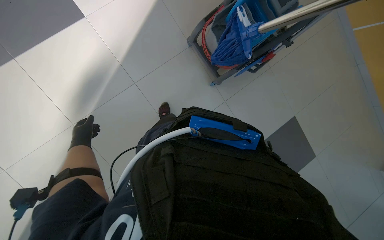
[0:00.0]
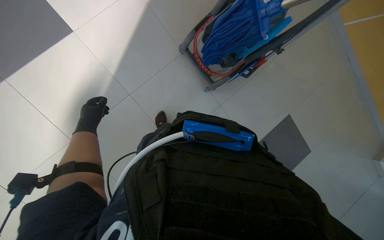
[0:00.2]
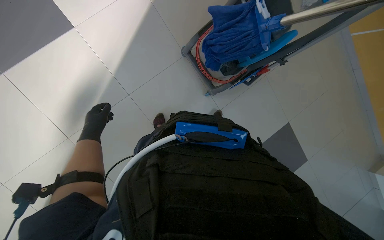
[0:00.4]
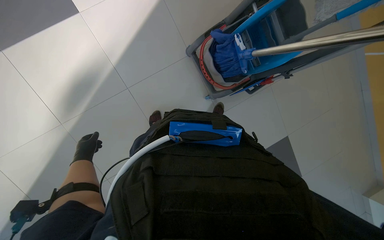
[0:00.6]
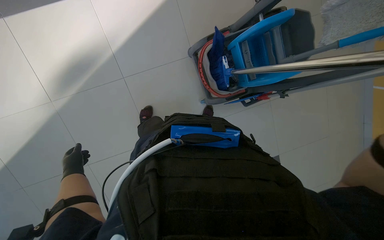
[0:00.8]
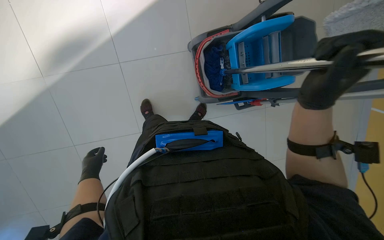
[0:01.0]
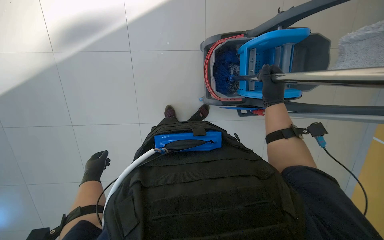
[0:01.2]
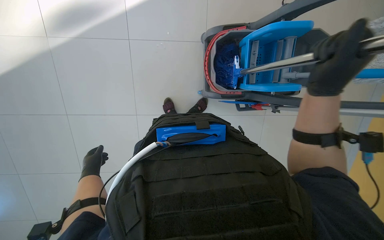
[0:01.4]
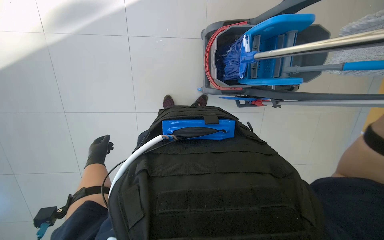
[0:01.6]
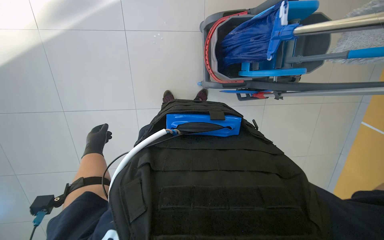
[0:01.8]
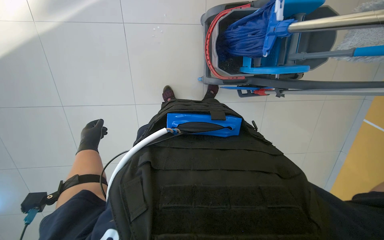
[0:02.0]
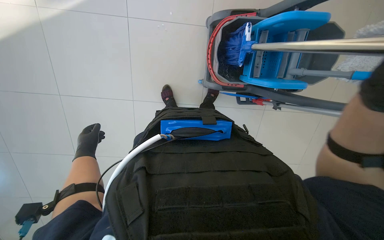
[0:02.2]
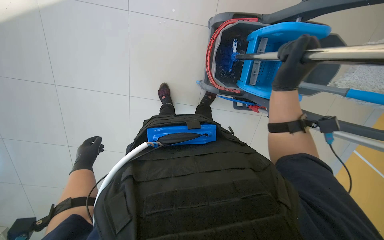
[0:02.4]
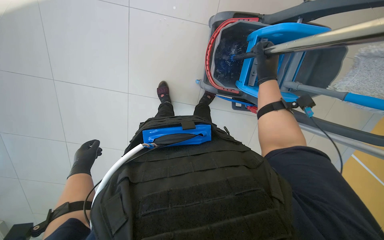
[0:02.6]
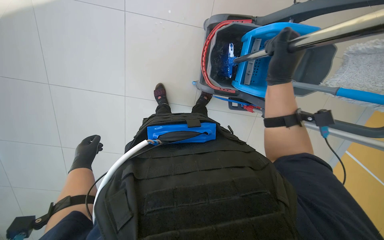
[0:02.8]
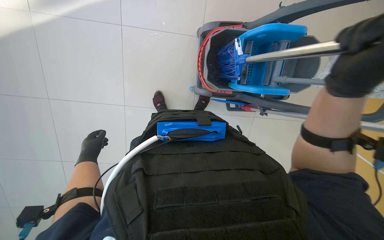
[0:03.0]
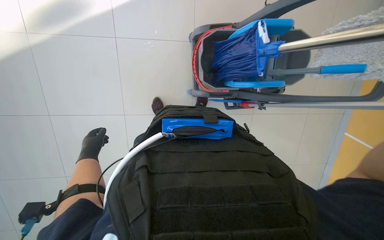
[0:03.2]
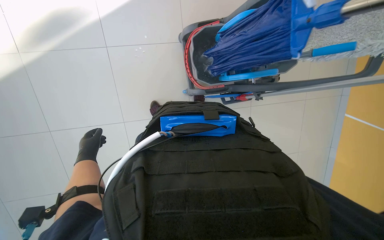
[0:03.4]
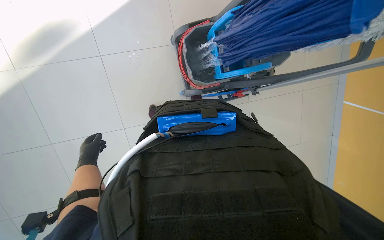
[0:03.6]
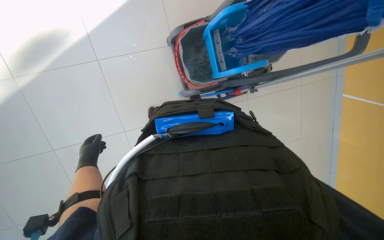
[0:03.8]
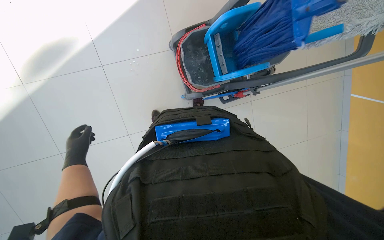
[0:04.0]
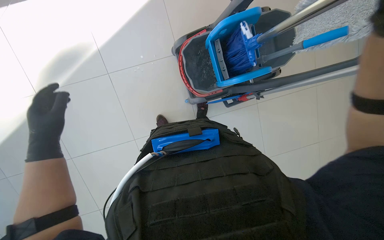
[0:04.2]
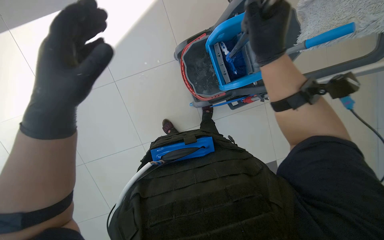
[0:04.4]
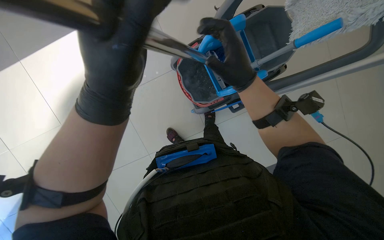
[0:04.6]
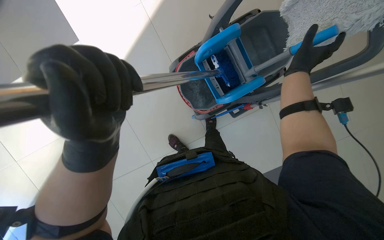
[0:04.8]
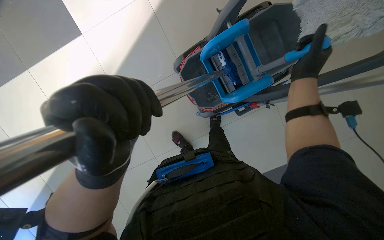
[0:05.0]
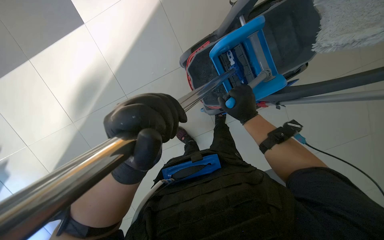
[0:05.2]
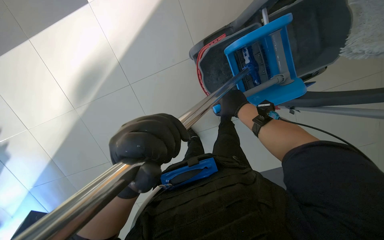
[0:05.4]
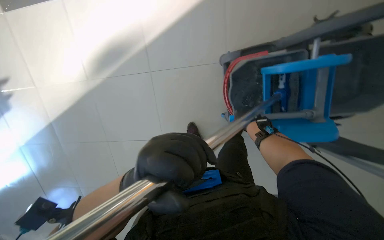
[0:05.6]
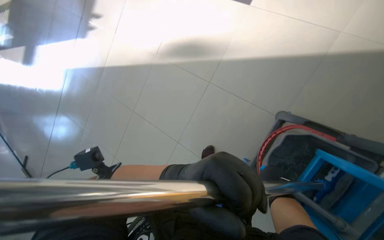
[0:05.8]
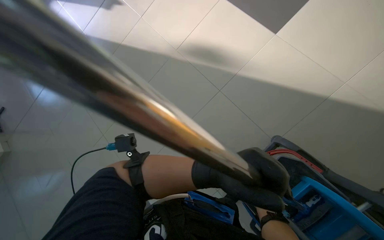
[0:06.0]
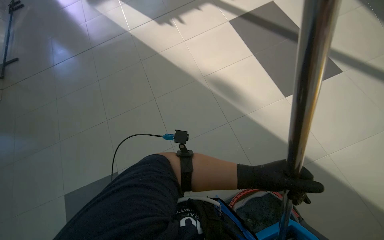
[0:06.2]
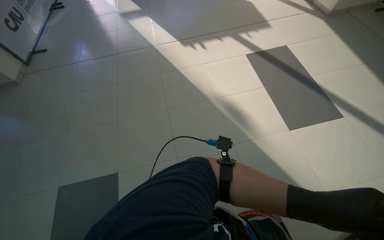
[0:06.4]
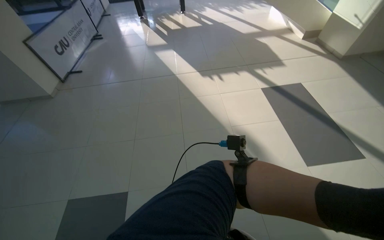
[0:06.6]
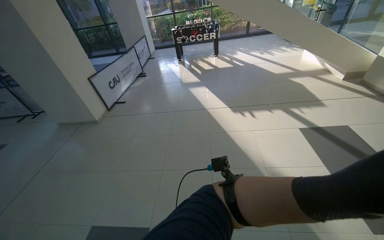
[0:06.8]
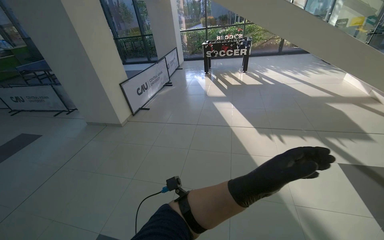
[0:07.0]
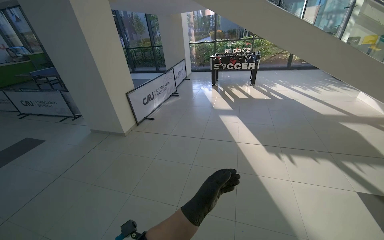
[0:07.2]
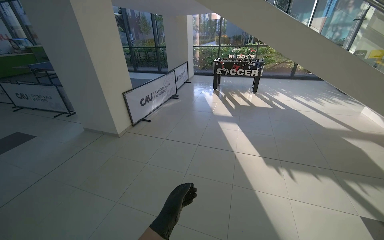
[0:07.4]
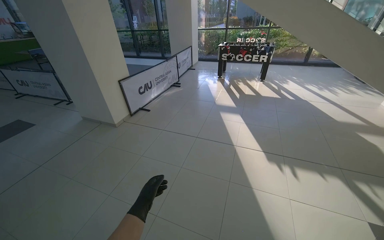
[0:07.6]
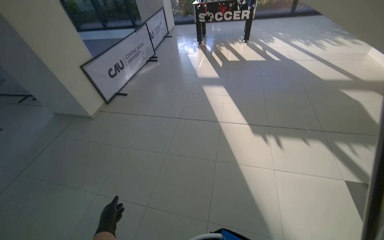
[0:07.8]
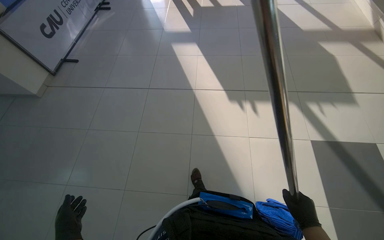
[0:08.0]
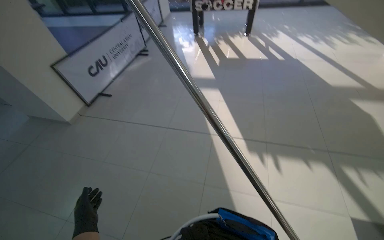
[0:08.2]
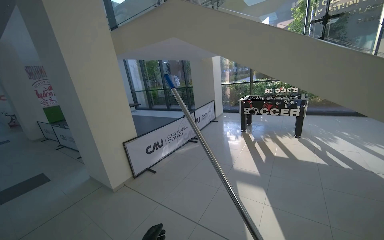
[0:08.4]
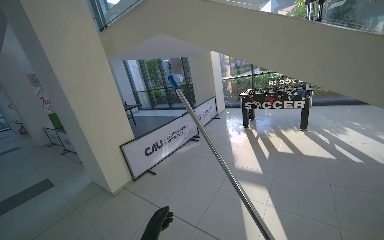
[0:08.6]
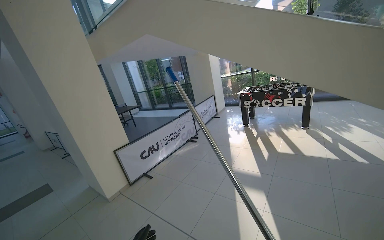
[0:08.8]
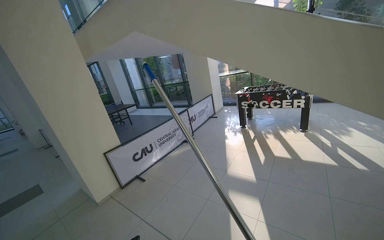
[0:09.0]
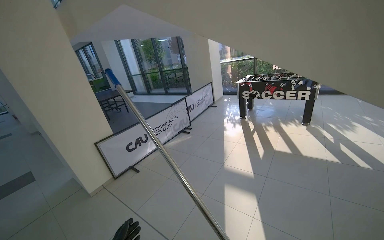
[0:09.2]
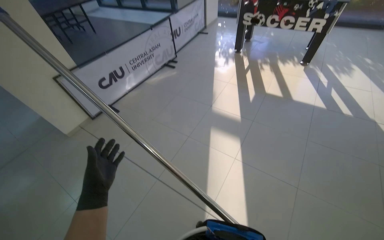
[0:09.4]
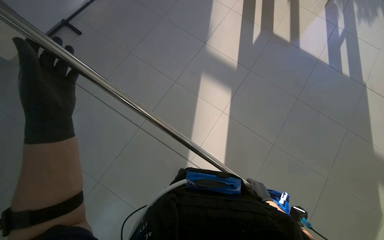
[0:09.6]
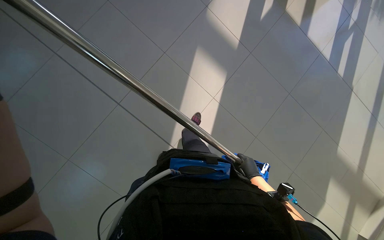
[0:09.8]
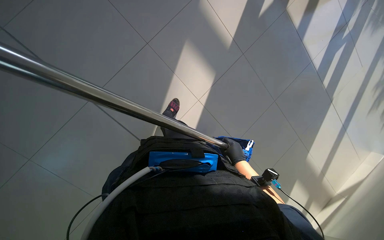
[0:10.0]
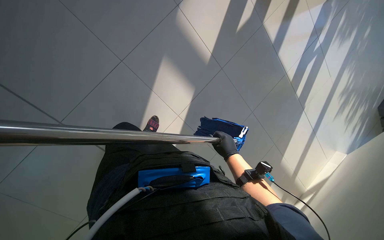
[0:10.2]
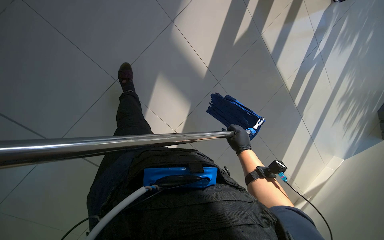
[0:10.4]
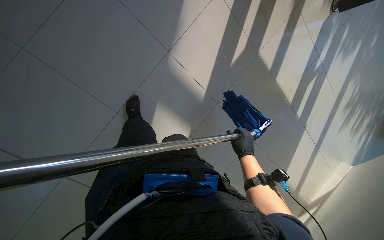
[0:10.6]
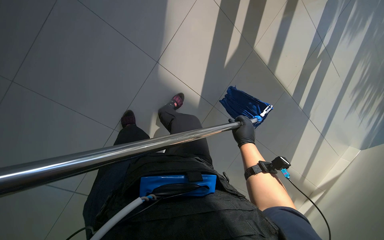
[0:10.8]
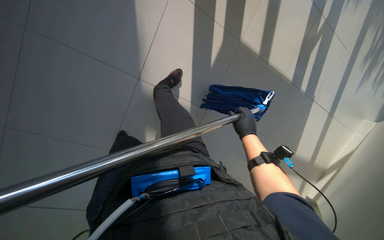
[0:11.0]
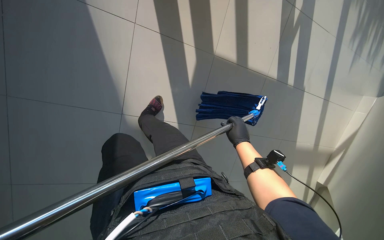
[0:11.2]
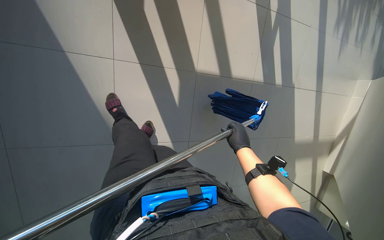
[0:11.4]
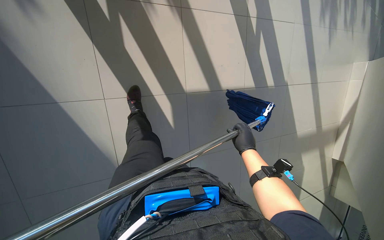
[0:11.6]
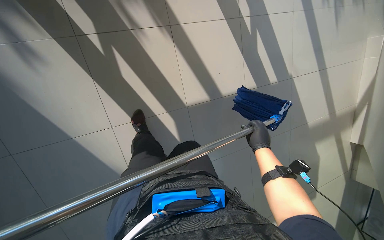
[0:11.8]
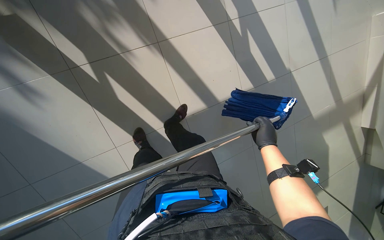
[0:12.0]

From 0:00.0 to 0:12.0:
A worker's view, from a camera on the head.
Job: mopping floor.
The whole recording: Mopping floor. The worker mops the floor with a blue mop, periodically wringing it out.
From 0:00.0 to 0:01.6: The scene turns roughly 35 degrees clockwise in the picture. The left hand moves down the picture, some 20 cm.
From 0:03.0 to 0:04.4: The left hand shifts approximately 50 cm nearer to the camera, up the picture and to the right.
From 0:04.4 to 0:06.0: The head turns to the left by about 75 degrees.
From 0:06.0 to 0:07.6: The camera travels some 80 cm. The head turns to the left by roughly 55 degrees. The wearer looks some 40 degrees further upward.
From 0:07.6 to 0:09.0: The camera travels roughly 1 m. The camera pitches upward, by about 15 degrees.
From 0:09.0 to 0:10.4: The camera is carried roughly 1 m. The view pans to the right by approximately 20 degrees. The view tilts about 55 degrees downward.
From 0:10.4 to 0:12.0: The camera is carried approximately 1 m. The view swings about 20 degrees to the left. The wearer looks some 15 degrees further downward. The scene rotates counterclockwise by about 50 degrees.

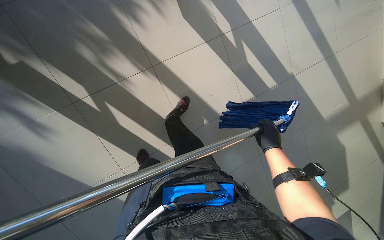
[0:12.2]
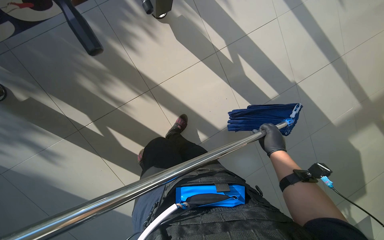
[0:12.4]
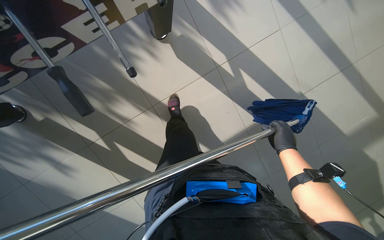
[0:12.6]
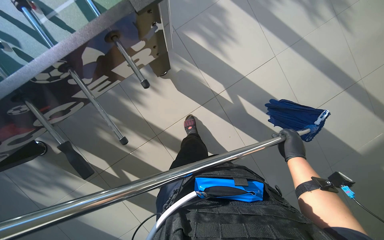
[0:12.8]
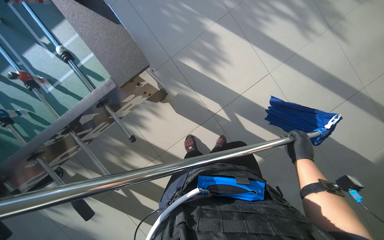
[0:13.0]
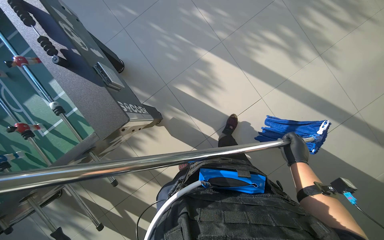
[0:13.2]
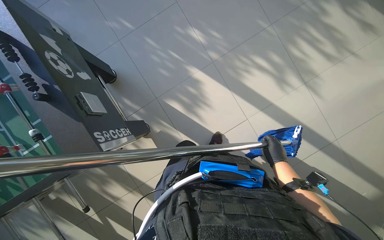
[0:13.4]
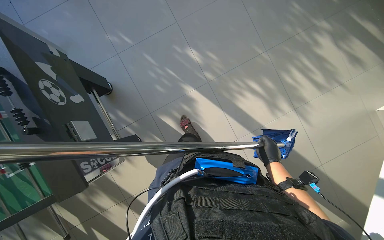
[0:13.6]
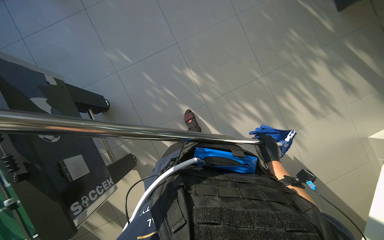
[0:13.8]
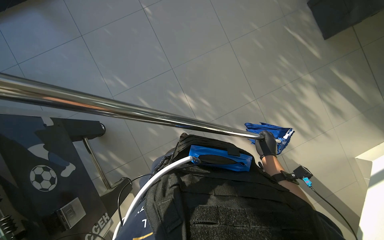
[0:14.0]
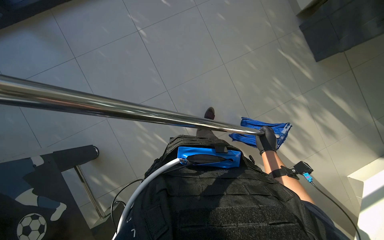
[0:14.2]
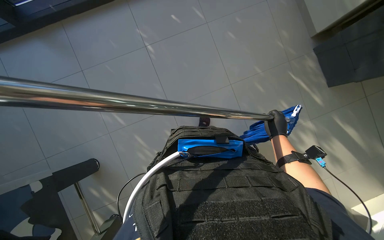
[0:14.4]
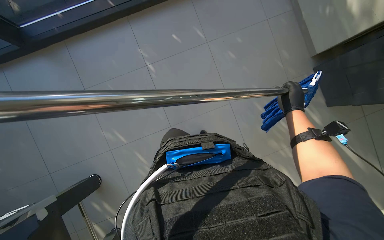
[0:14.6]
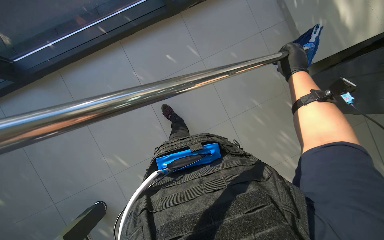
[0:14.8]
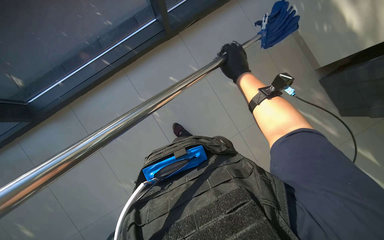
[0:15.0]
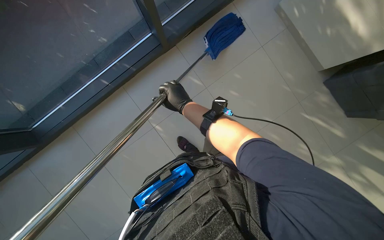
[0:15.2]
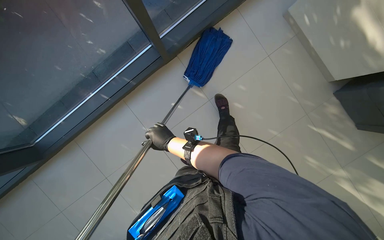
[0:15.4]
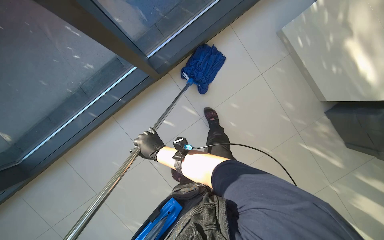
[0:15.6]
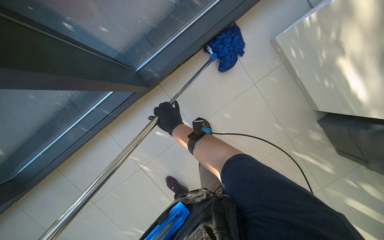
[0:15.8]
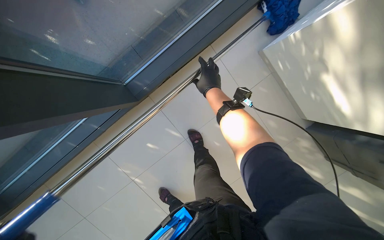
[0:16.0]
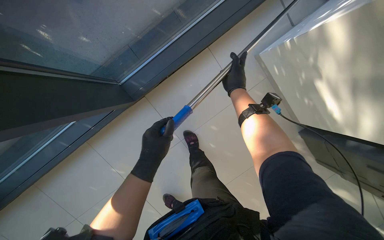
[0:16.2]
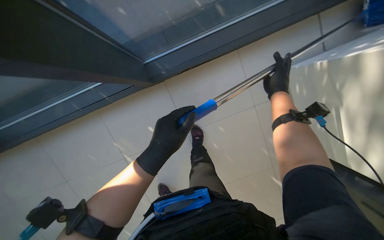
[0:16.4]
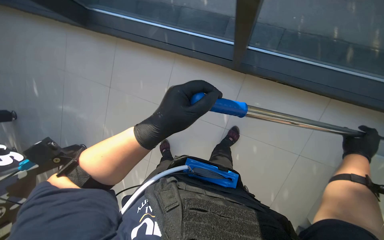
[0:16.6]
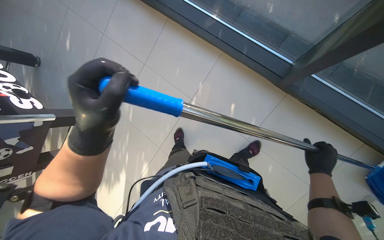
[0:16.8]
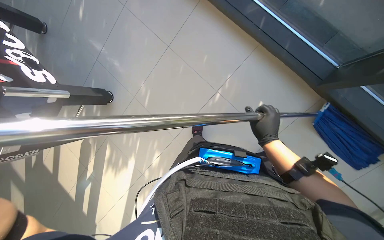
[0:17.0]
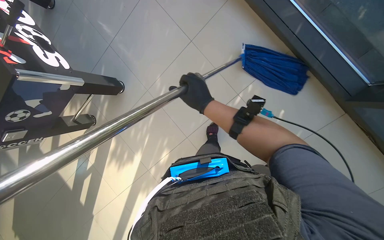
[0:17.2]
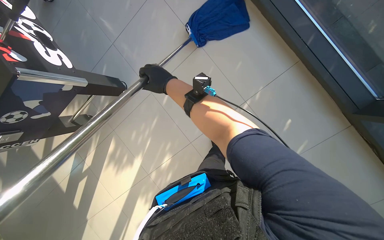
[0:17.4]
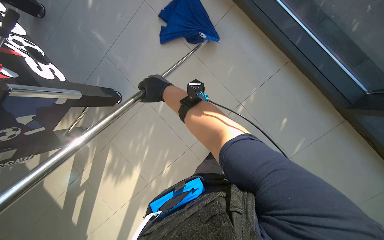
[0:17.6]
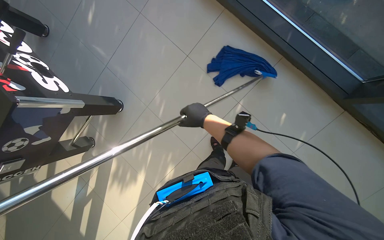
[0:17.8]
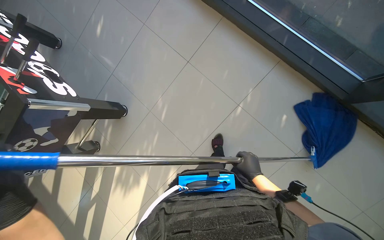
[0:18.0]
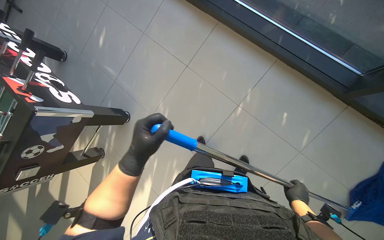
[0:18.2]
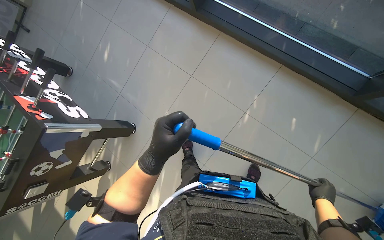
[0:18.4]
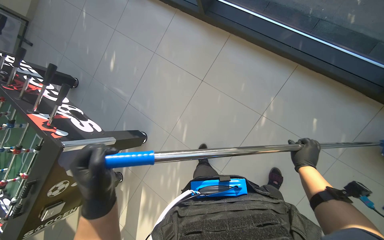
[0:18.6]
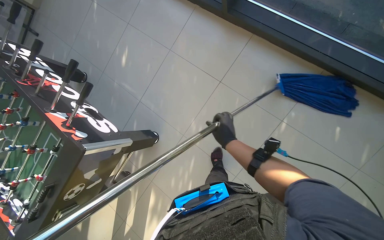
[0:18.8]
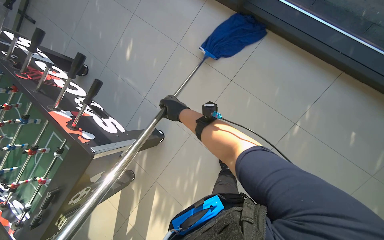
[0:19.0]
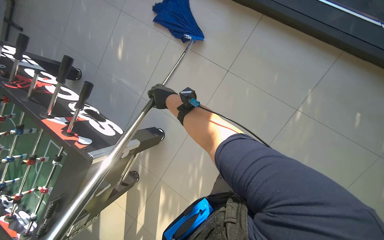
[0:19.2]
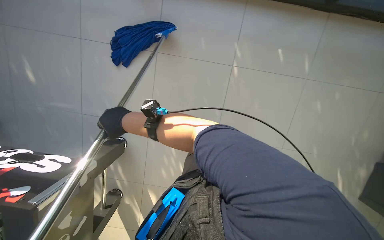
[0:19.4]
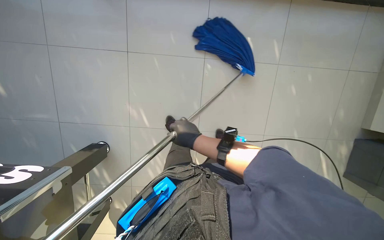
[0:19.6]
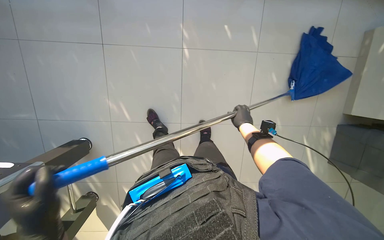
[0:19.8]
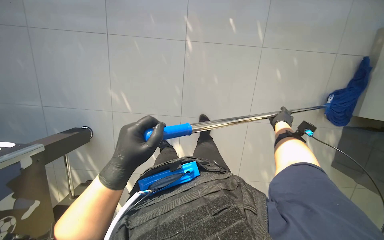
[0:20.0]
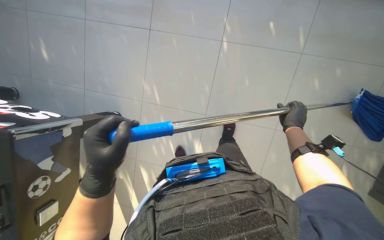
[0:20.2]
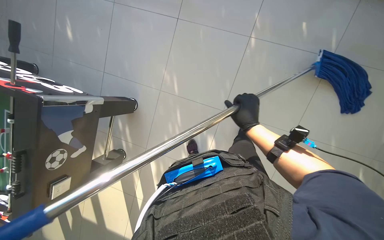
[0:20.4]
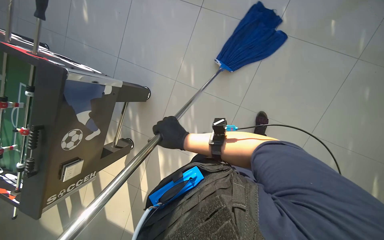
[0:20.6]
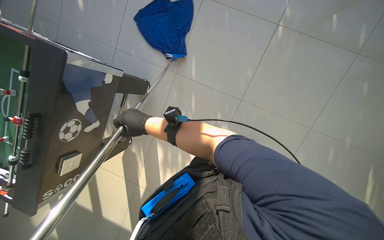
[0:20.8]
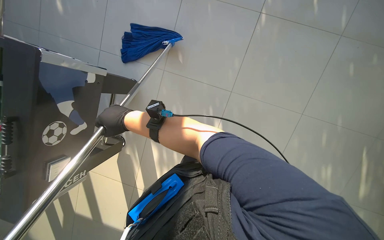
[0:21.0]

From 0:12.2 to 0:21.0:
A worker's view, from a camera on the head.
Job: mopping floor.
The whole recording: Mopping floor. The worker mops the floor with a blue mop, periodically wringing it out.
From 0:12.2 to 0:13.6: The view tilts roughly 30 degrees upward.
From 0:13.6 to 0:15.2: The camera travels approximately 90 cm. The view tilts about 15 degrees upward.
From 0:15.2 to 0:16.6: The scene rotates clockwise by approximately 25 degrees.
From 0:16.6 to 0:18.0: The right hand travels to the left by roughly 40 cm.
From 0:18.0 to 0:19.6: The scene turns approximately 25 degrees counterclockwise in the picture.
From 0:19.6 to 0:21.0: The right hand goes to the right and returns, approximately 60 cm each way.
